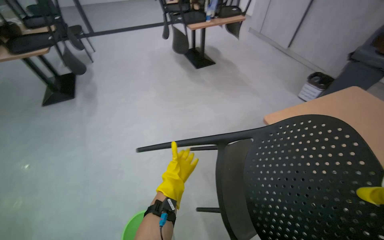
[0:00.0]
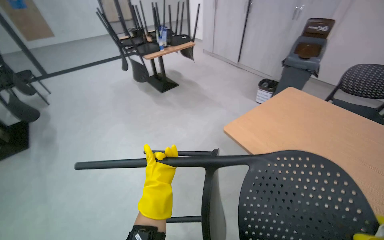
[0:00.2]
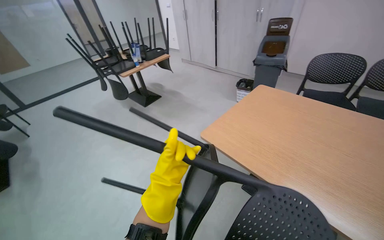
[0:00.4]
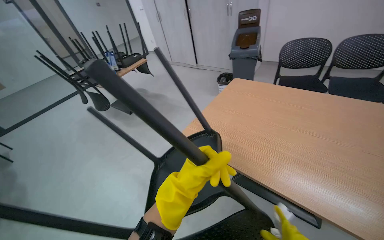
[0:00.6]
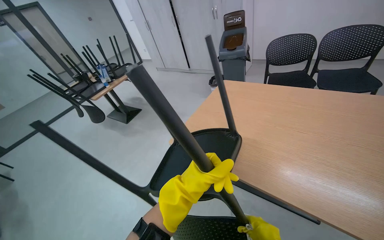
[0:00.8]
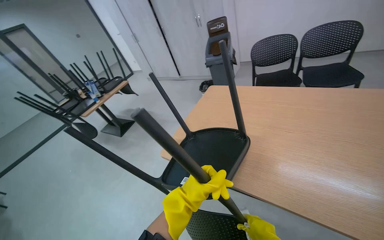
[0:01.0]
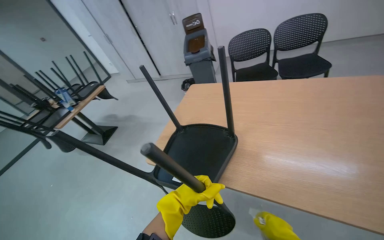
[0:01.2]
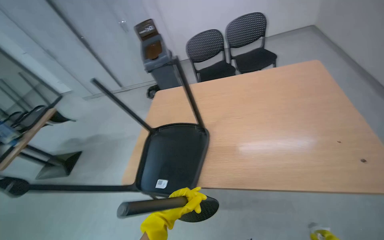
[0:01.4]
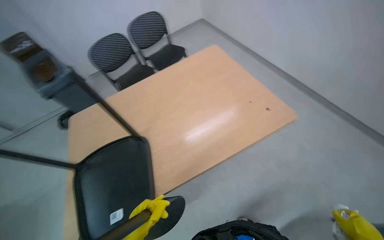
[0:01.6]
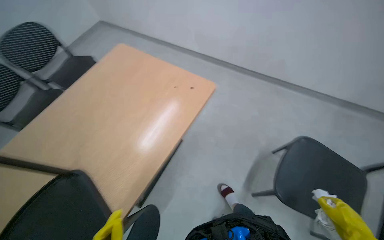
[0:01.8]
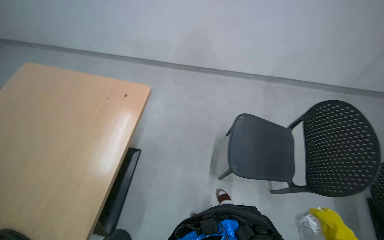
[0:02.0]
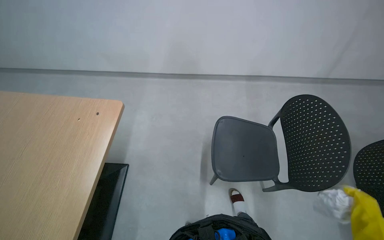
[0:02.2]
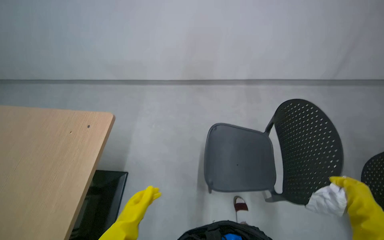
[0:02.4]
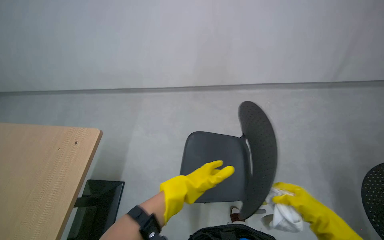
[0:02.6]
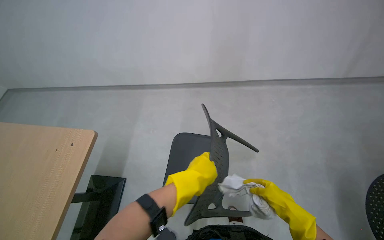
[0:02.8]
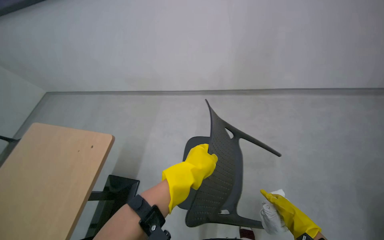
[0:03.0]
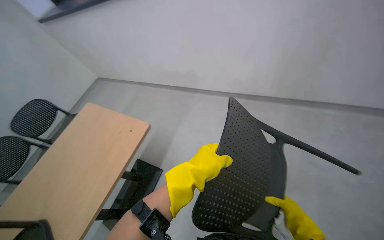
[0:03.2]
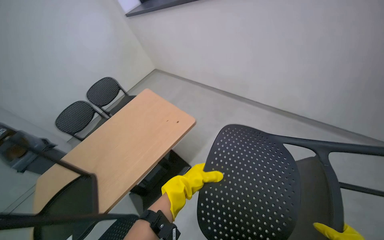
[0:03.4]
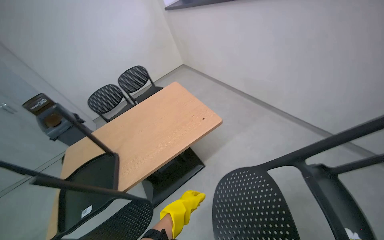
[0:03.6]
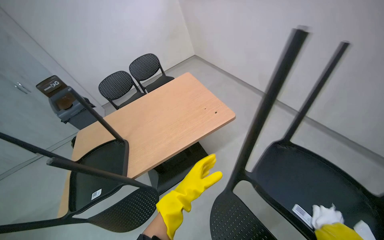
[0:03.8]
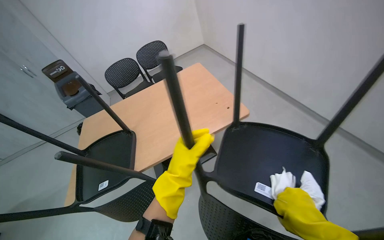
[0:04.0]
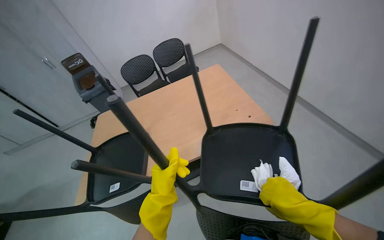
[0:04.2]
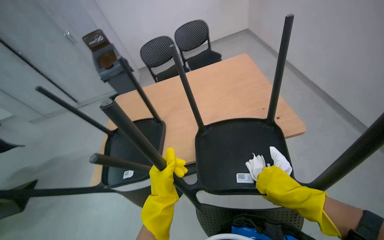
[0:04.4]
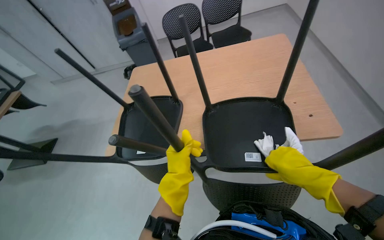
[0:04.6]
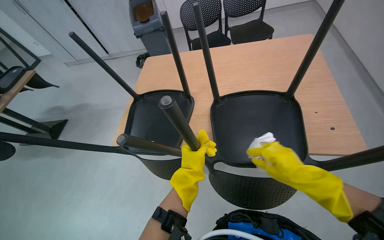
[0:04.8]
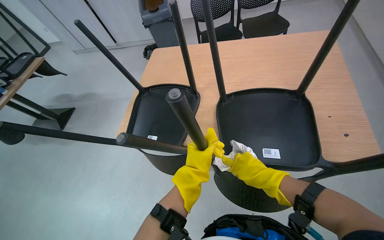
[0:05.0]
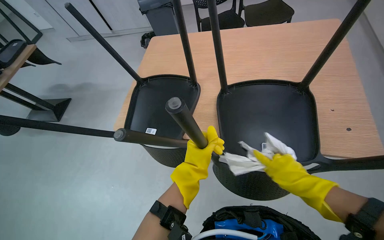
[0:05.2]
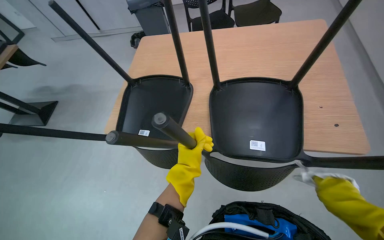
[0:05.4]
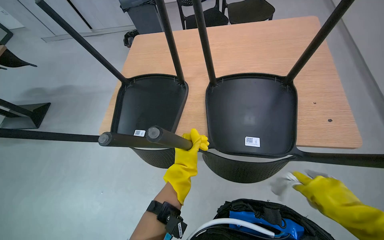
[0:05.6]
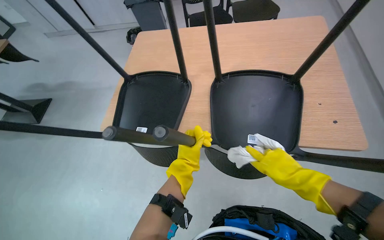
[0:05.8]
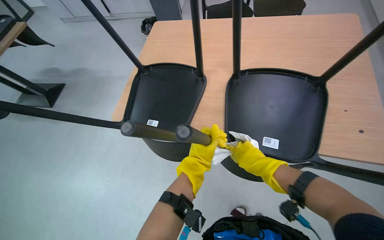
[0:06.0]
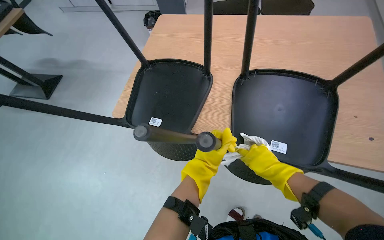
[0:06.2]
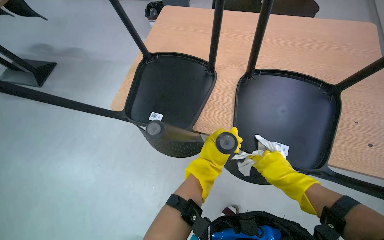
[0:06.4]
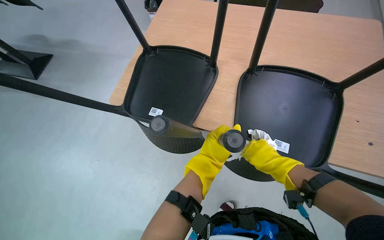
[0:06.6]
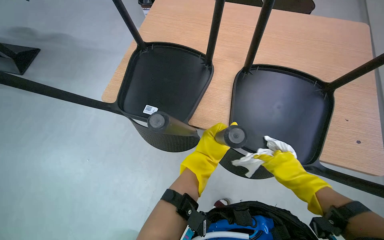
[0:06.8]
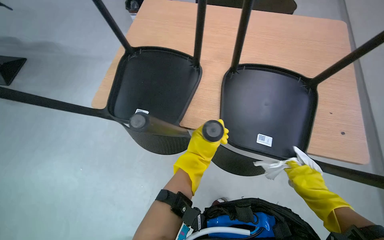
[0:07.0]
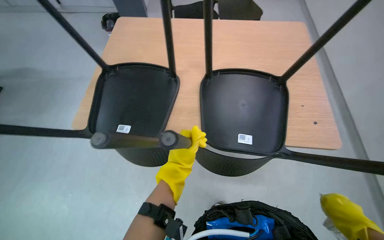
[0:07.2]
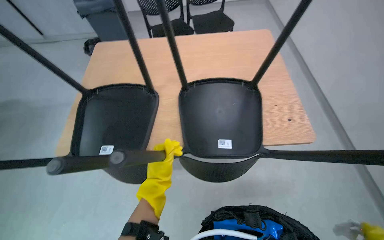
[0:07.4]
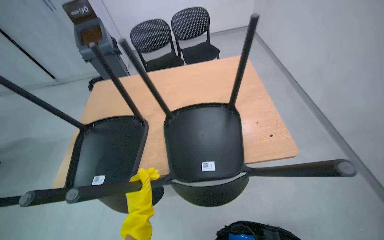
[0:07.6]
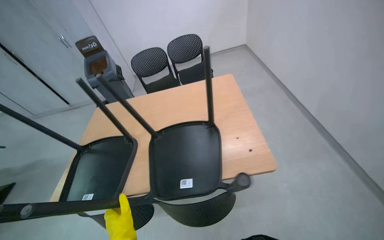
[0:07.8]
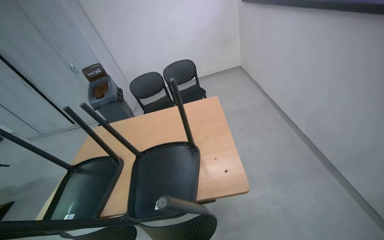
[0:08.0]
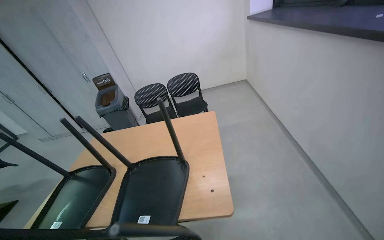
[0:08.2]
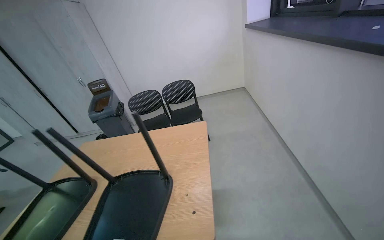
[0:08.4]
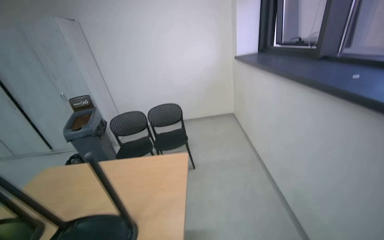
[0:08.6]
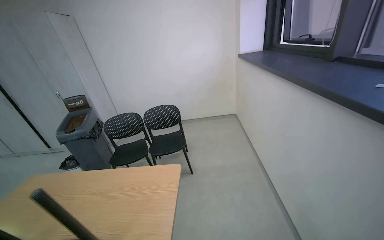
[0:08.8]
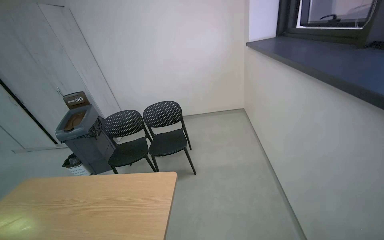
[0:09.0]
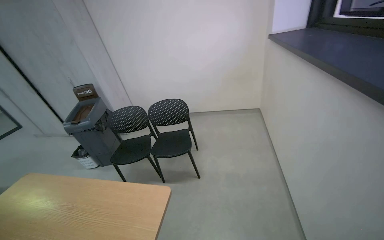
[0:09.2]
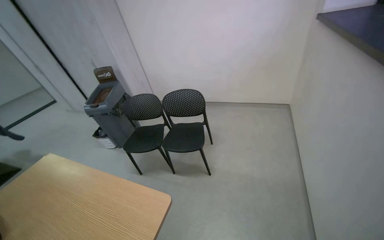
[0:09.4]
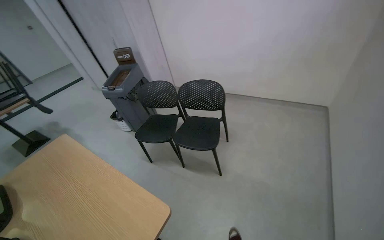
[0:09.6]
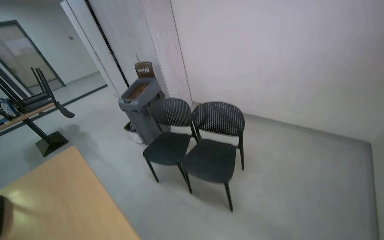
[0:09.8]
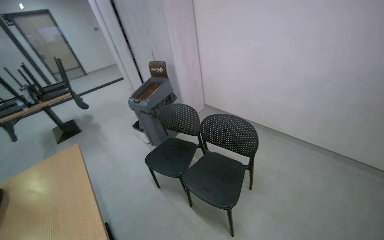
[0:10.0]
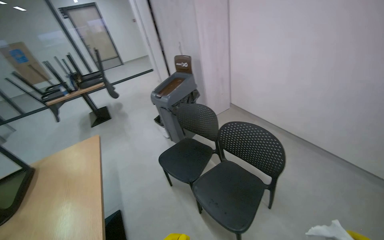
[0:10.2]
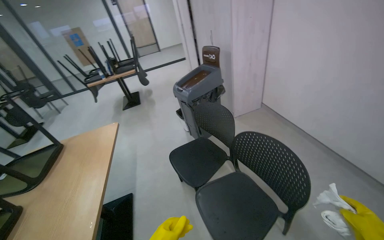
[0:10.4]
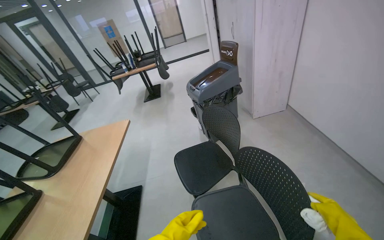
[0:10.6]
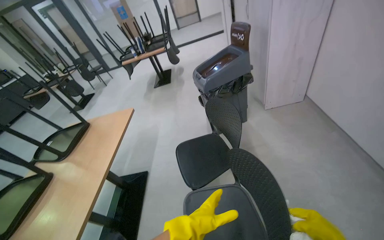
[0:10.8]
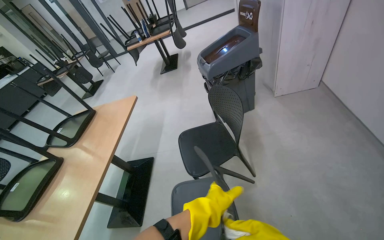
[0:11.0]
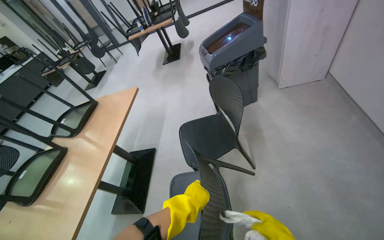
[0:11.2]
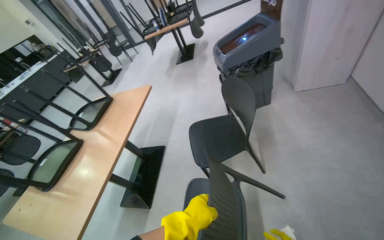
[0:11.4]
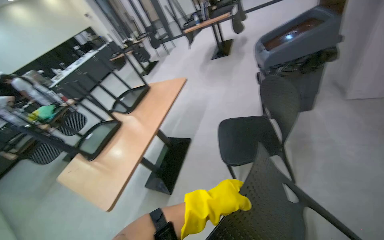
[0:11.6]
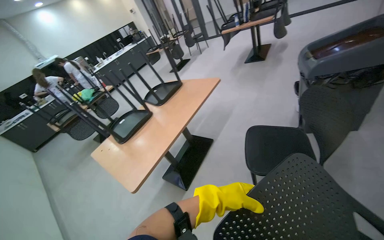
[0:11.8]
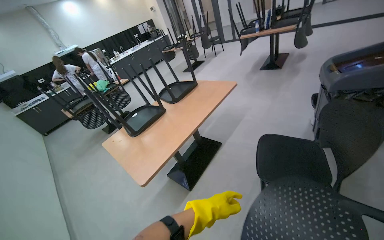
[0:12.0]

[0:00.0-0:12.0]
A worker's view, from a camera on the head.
Job: wiping surfaces.
The whole recording: Wiping furniture surfaces. The worker wipes down various furniture surfaces with a cloth.
0:00.0 to 0:01.6: The wearer moves approximately 50 cm. The head turns to the right by some 95 degrees. The view tips upward by some 15 degrees.
0:01.6 to 0:03.0: The camera travels roughly 70 cm. The scene turns roughly 40 degrees counterclockwise in the picture.
0:03.0 to 0:04.4: The head turns to the left by roughly 55 degrees.
0:04.4 to 0:06.0: The camera pitches downward, by approximately 20 degrees. The right hand goes left and right, about 15 cm each way, reversing 2 times.
0:07.6 to 0:09.0: The camera travels approximately 80 cm. The view tilts approximately 20 degrees upward.
0:09.0 to 0:10.4: The camera is carried some 1 m. The wearer's head swings about 65 degrees to the left. The view tilts about 20 degrees downward.
0:10.4 to 0:12.0: The head rotates roughly 55 degrees to the left. The view tips downward by some 20 degrees.

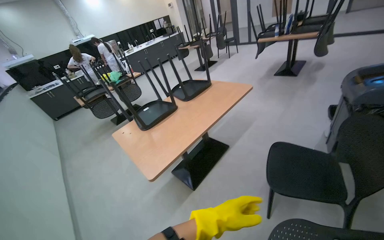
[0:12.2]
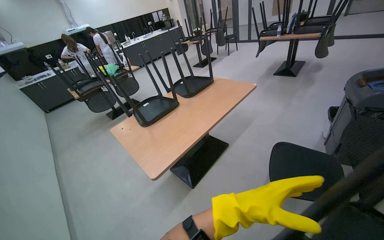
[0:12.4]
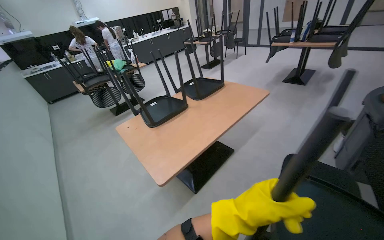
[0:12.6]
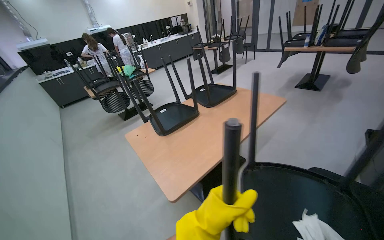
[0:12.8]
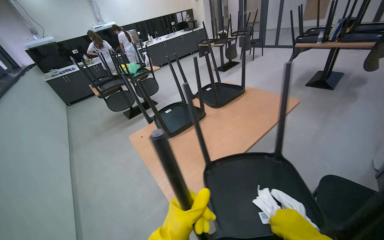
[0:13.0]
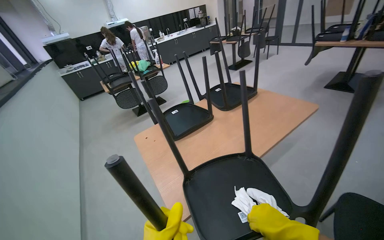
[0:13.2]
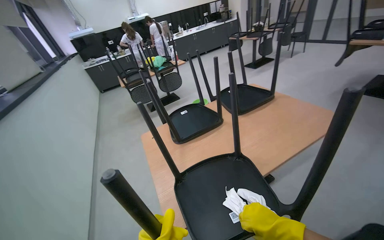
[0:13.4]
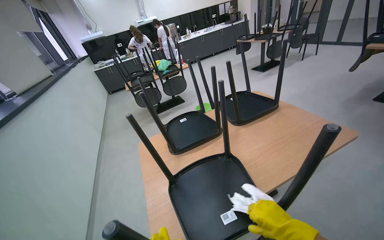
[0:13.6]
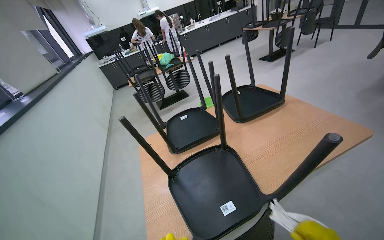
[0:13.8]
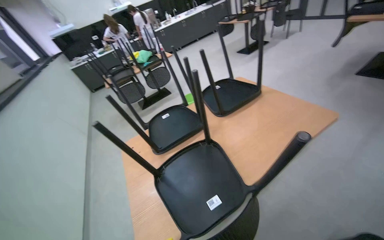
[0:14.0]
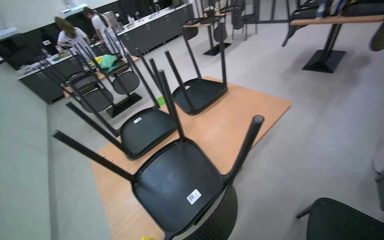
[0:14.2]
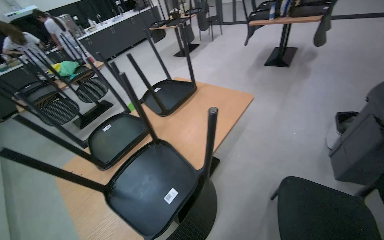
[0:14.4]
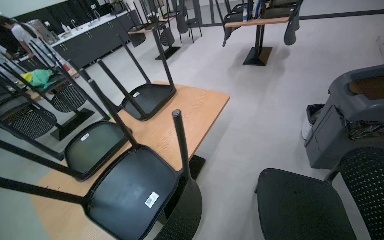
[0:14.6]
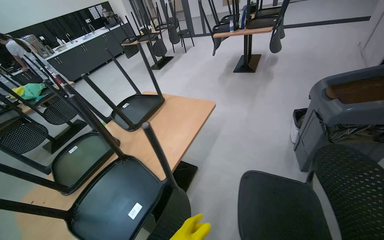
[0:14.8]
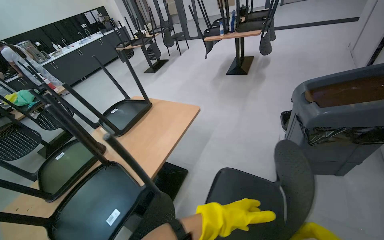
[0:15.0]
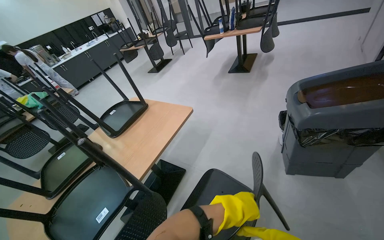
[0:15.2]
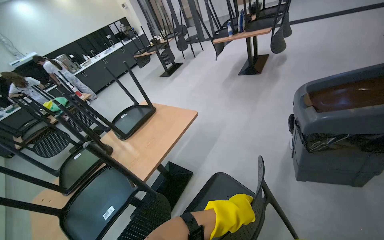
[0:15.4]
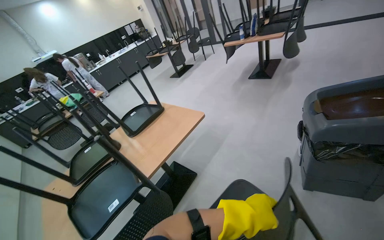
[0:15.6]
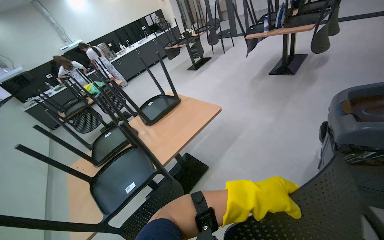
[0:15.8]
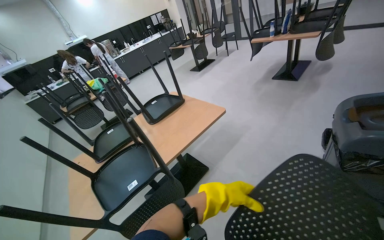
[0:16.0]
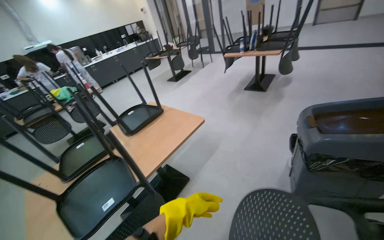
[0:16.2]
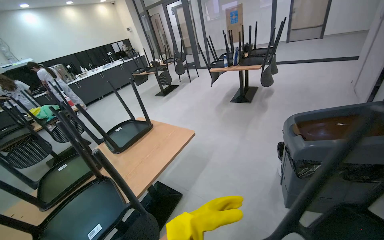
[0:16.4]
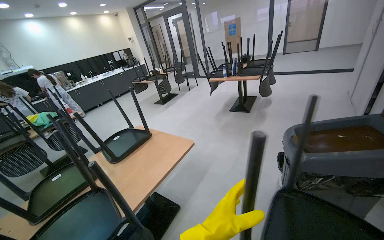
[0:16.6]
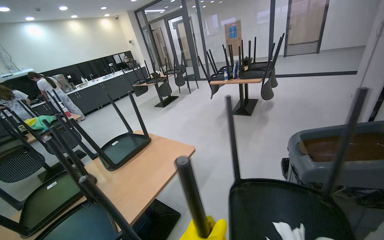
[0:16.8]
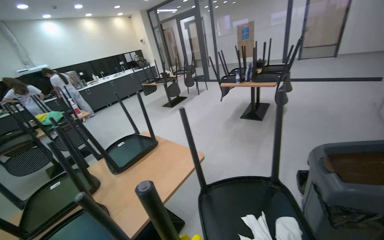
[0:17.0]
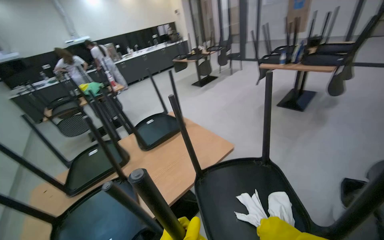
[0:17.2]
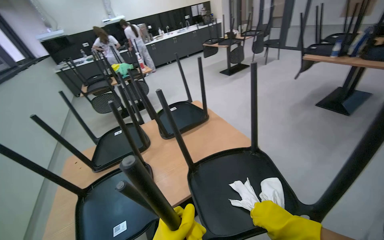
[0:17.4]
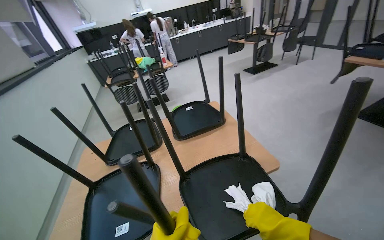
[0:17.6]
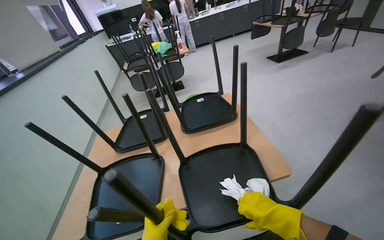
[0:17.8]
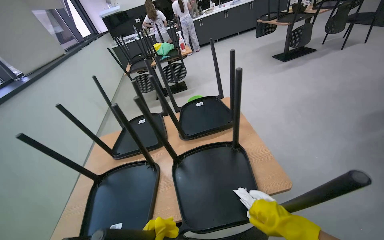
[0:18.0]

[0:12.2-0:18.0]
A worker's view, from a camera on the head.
Job: wiping surfaces.
The whole recording: Wiping furniture surfaces. The worker wipes down various furniture surfaces with a cloth.
0:12.2 to 0:13.6: The wearer moves roughly 50 cm. The wearer's head swings some 20 degrees to the left.
0:13.6 to 0:15.0: The head travels to the right, roughly 40 cm. The head turns to the right by approximately 35 degrees.
0:15.0 to 0:16.6: The wearer moves roughly 50 cm.
0:16.6 to 0:18.0: The camera is carried approximately 50 cm. The wearer's head swings some 45 degrees to the left. The view tips downward by approximately 20 degrees.

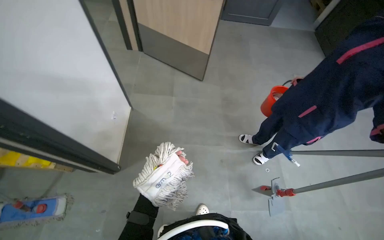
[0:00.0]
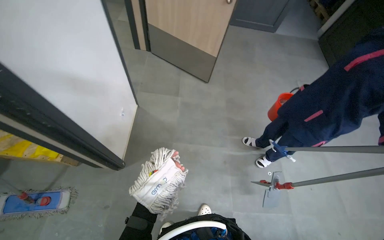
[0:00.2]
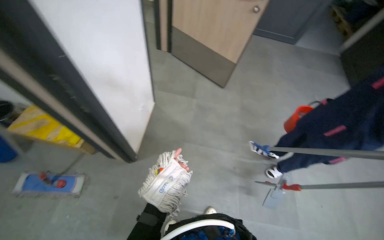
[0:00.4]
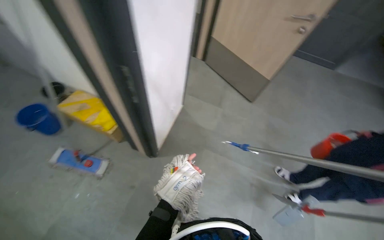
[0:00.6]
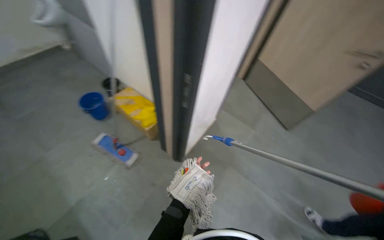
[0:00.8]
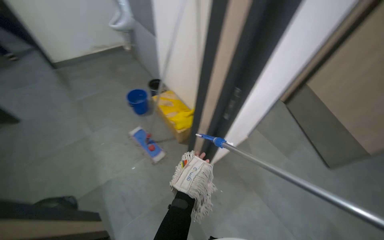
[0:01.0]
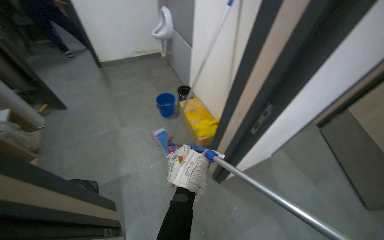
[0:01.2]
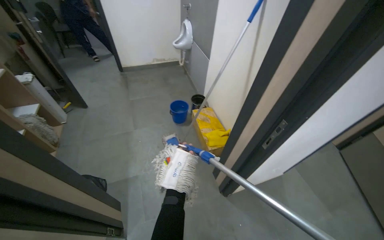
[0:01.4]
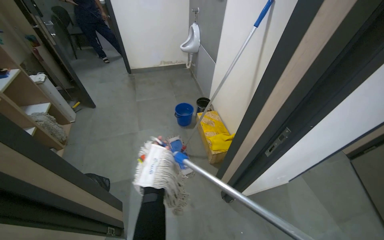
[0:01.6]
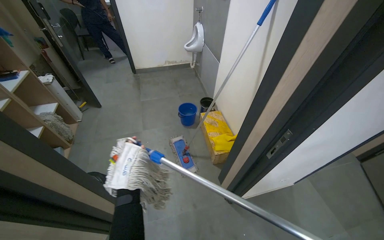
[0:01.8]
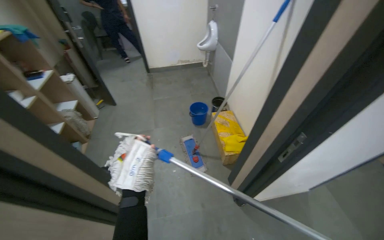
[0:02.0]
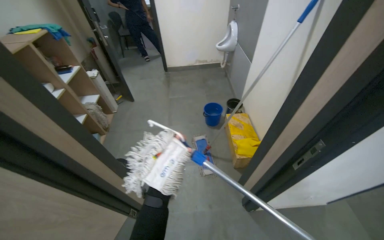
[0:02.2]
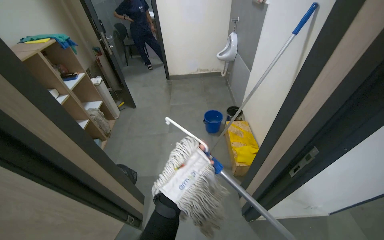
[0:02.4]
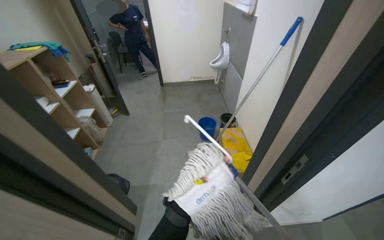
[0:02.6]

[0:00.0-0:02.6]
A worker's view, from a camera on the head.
Job: preparing cleaning supplies.
The whole recording: Attaching mop head to handle. The worker attaches the mop head to the mop handle.
0:00.0 to 0:01.2: The wearer moves approximately 40 cm. The head turns to the left by approximately 65 degrees. The view tips upward by roughly 15 degrees.
0:01.2 to 0:02.6: The wearer looks some 20 degrees further to the left.
